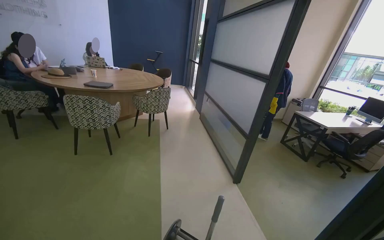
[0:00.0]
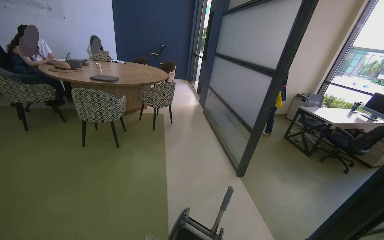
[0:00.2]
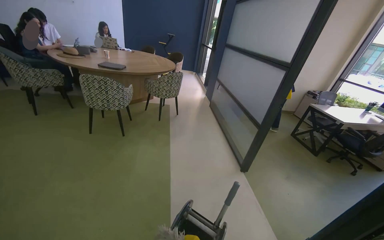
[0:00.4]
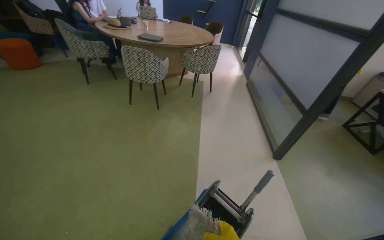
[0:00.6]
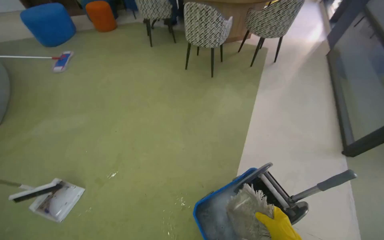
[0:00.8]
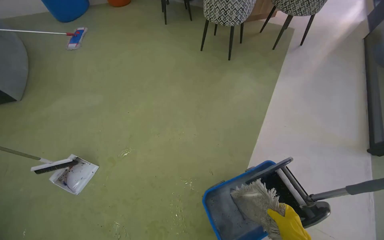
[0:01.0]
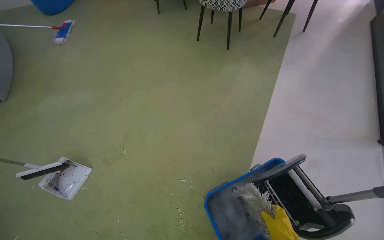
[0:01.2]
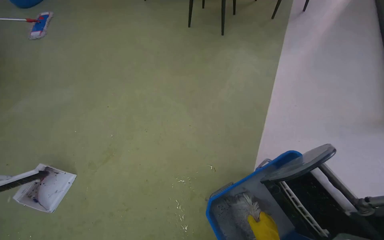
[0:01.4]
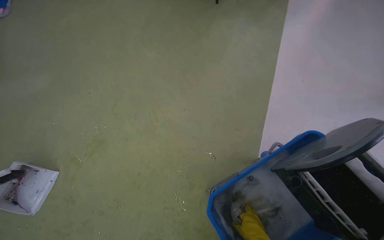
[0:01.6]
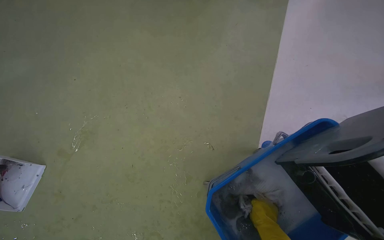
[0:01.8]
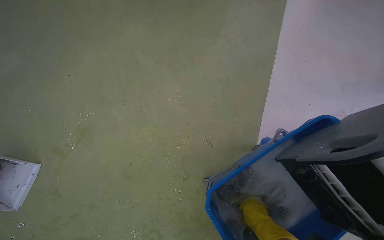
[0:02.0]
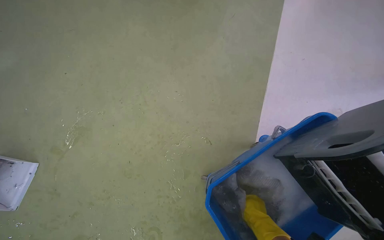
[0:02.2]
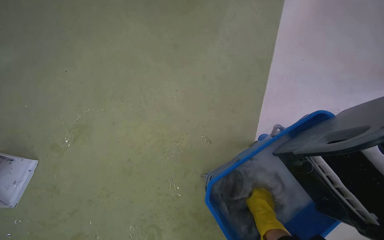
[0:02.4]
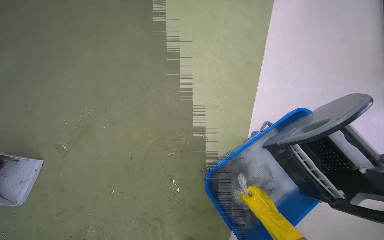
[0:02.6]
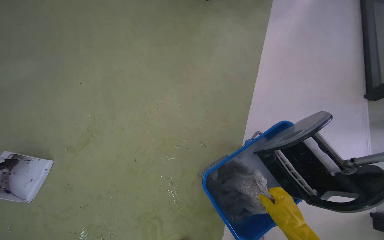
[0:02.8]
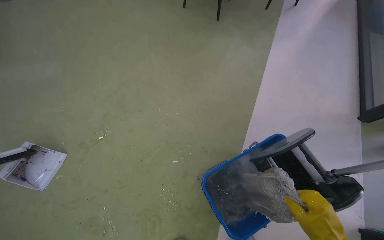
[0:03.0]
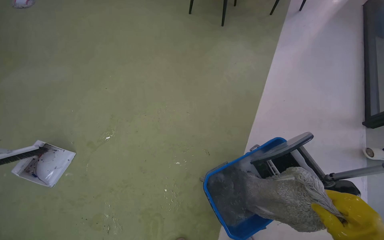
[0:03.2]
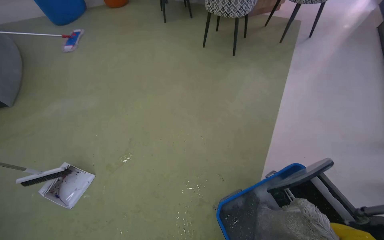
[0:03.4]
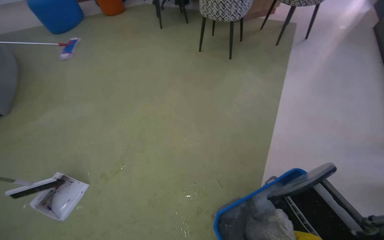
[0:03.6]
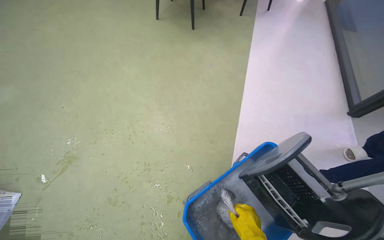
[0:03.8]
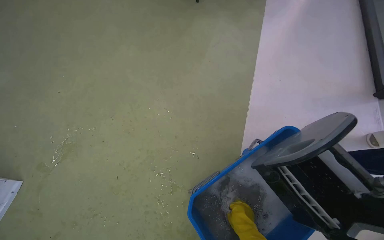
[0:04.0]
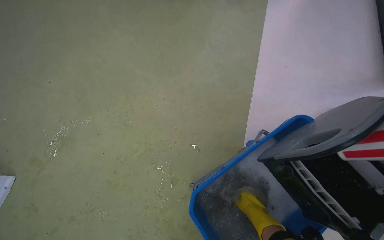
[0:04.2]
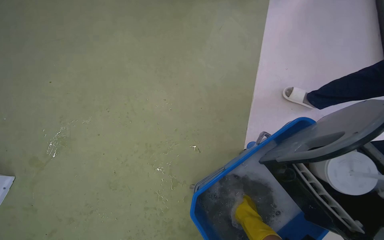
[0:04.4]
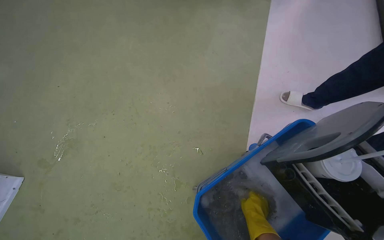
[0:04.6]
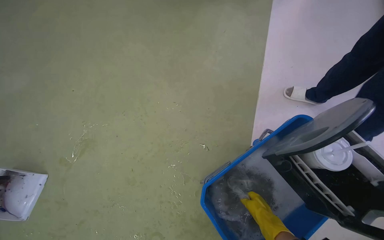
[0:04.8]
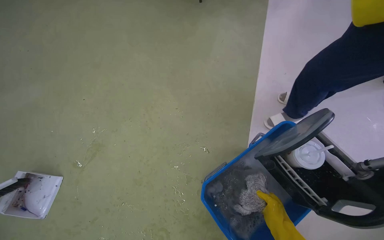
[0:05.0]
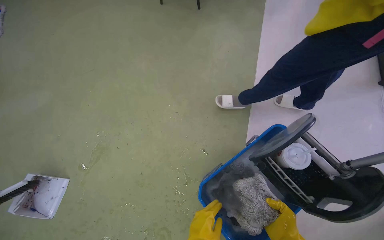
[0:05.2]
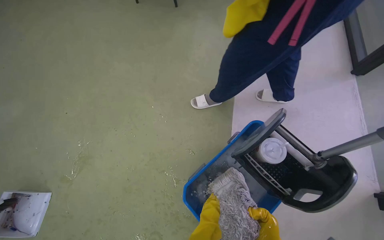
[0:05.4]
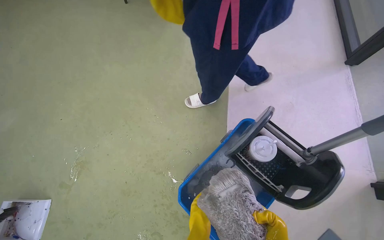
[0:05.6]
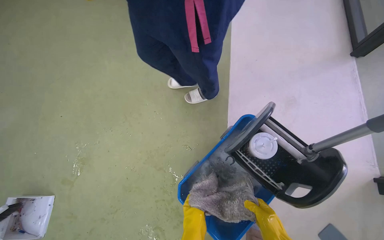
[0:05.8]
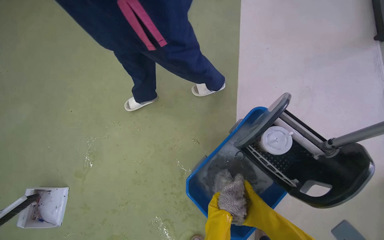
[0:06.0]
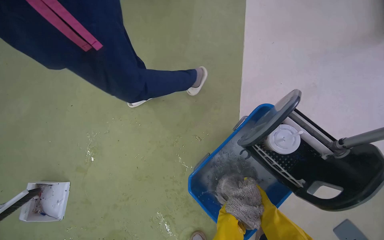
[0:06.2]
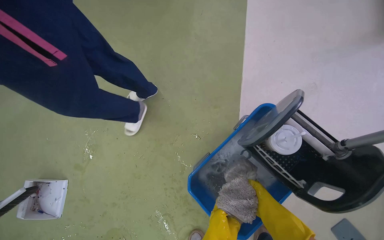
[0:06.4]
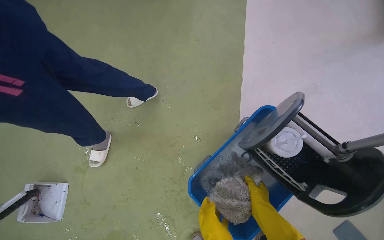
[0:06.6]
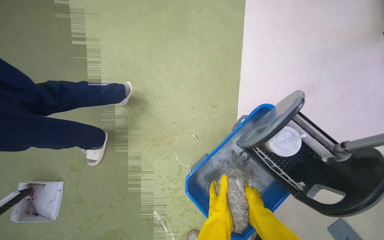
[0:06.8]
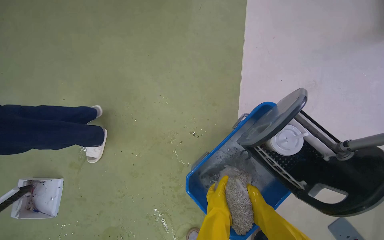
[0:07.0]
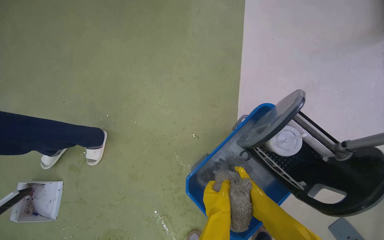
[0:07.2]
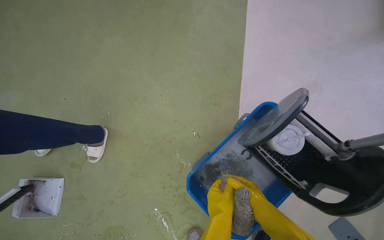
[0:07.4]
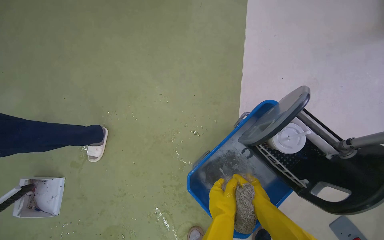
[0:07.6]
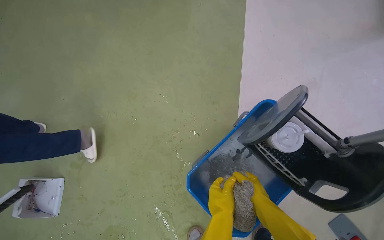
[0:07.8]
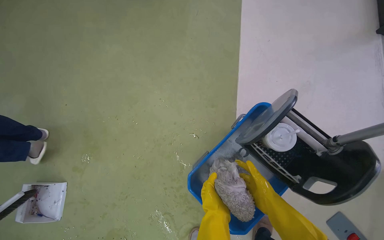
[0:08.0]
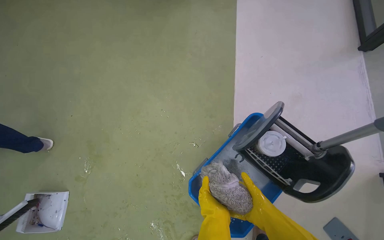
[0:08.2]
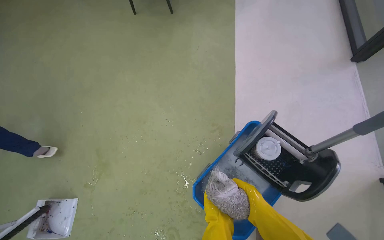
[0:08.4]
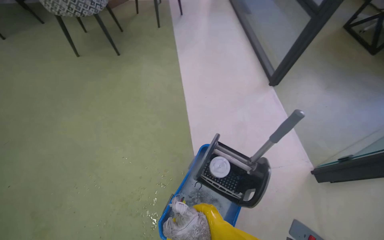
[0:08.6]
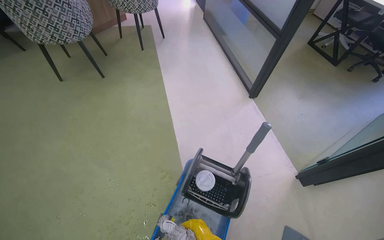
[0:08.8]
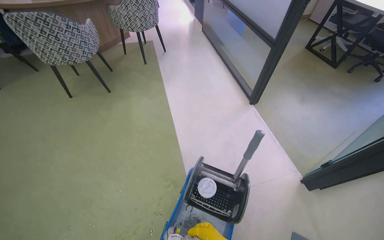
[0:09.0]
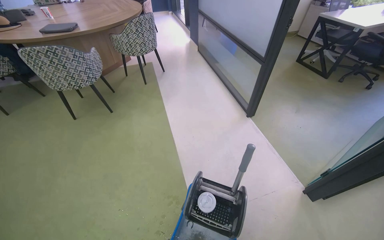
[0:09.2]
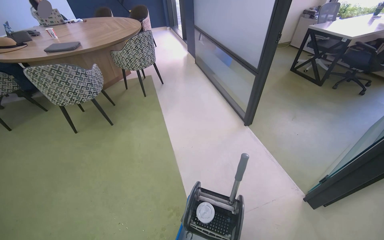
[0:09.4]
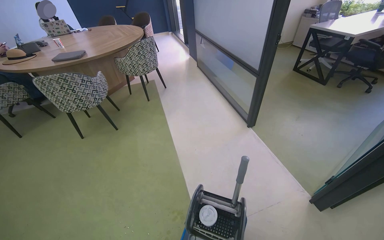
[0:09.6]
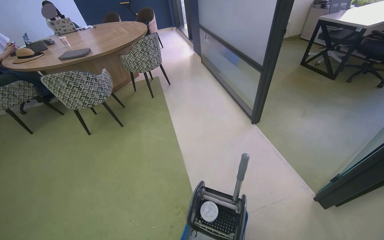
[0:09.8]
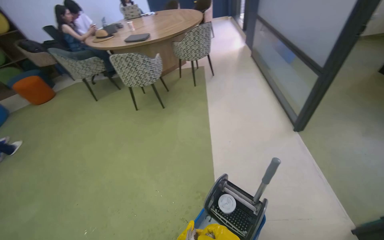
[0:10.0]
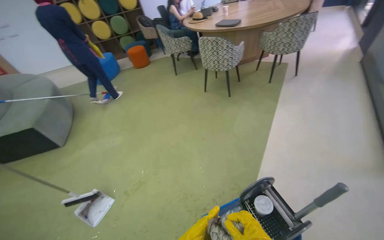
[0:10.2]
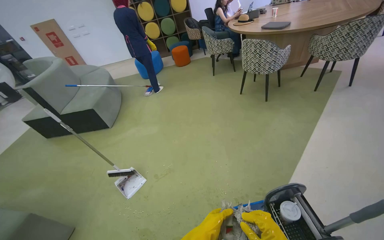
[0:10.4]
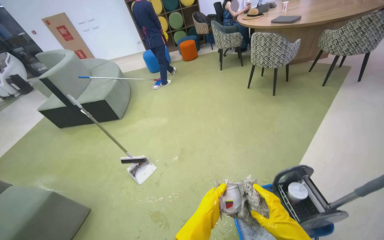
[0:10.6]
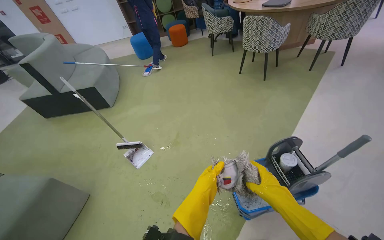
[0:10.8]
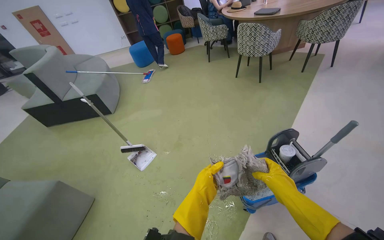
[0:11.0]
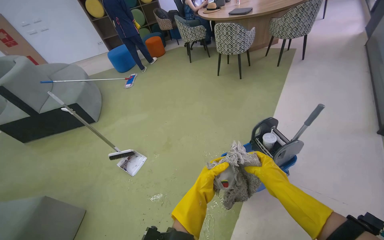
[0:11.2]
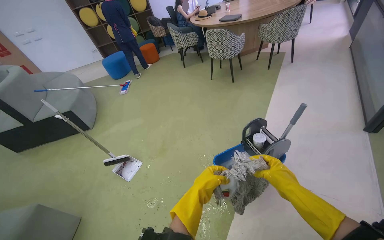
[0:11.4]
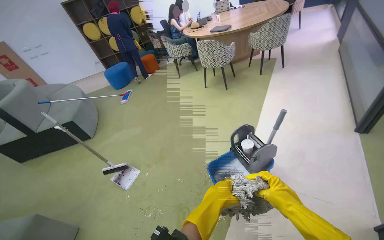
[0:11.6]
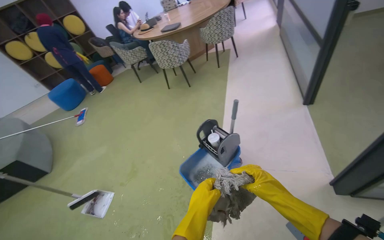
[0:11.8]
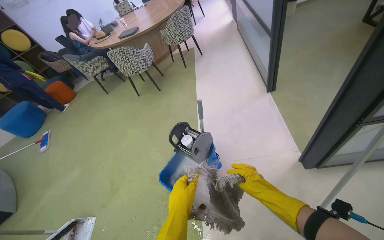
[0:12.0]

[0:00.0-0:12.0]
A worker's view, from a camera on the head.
Job: mopping floor.
The whole recording: Mopping floor. The worker continues mopping the floor in the office.
0:00.0 to 0:01.6: The camera travels about 60 cm. The wearer looks approximately 35 degrees further to the left. The camera pitches downward, by some 40 degrees.
0:07.6 to 0:09.0: The wearer looks roughly 25 degrees further to the right. The wearer looks approximately 25 degrees further upward.
0:09.0 to 0:10.4: The wearer looks approximately 60 degrees further to the left.
0:10.4 to 0:12.0: The camera travels approximately 50 cm. The wearer looks roughly 45 degrees further to the right.

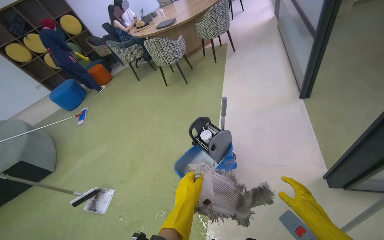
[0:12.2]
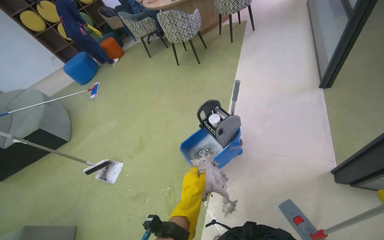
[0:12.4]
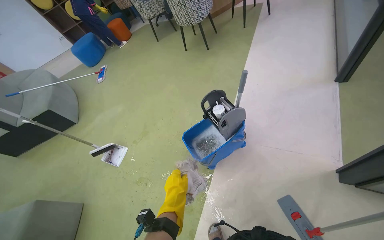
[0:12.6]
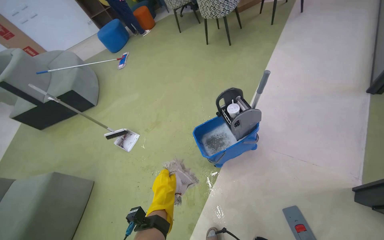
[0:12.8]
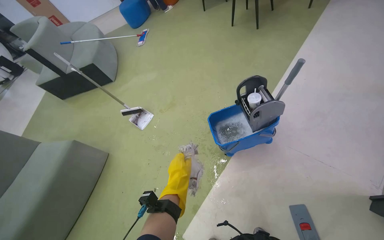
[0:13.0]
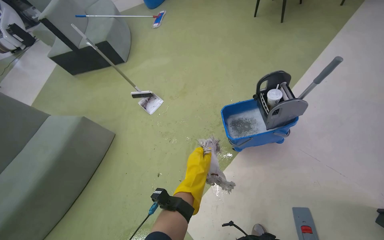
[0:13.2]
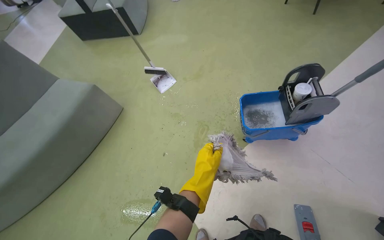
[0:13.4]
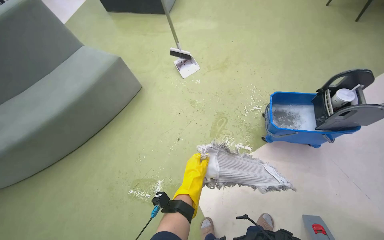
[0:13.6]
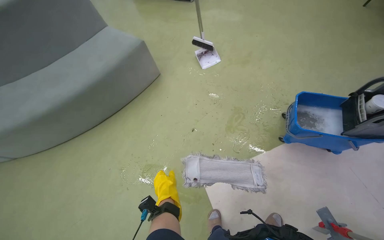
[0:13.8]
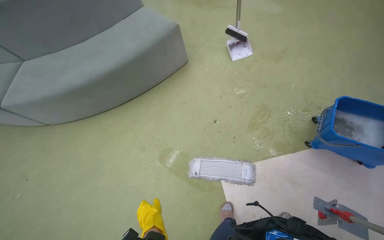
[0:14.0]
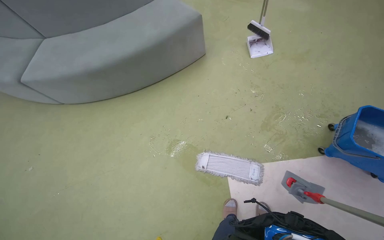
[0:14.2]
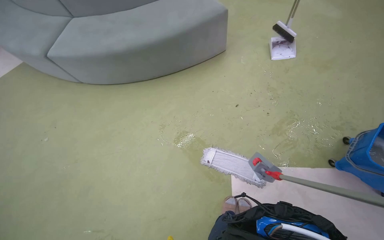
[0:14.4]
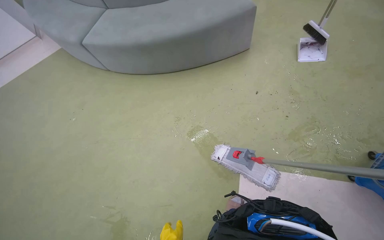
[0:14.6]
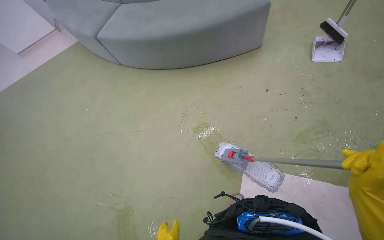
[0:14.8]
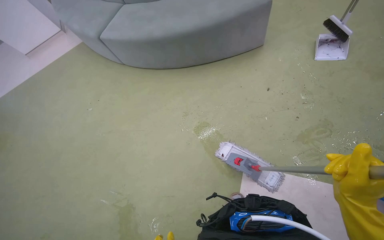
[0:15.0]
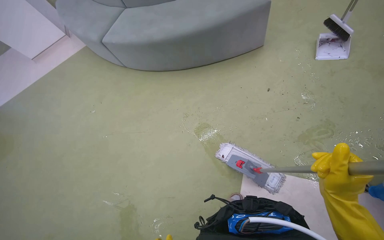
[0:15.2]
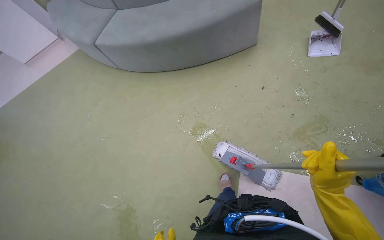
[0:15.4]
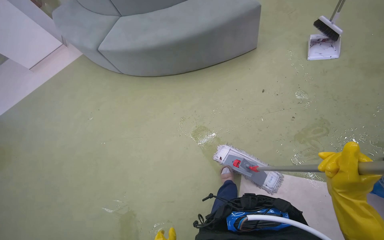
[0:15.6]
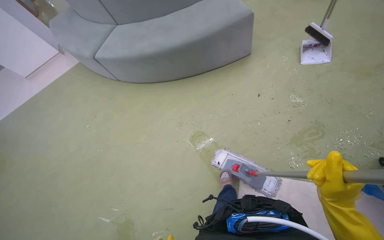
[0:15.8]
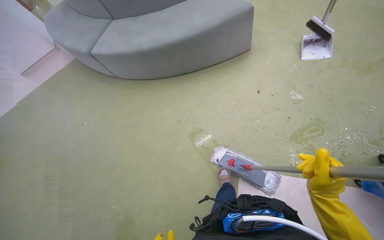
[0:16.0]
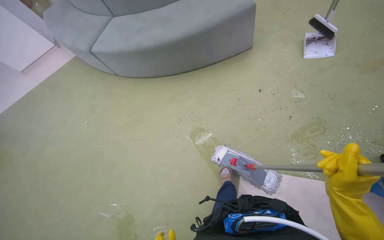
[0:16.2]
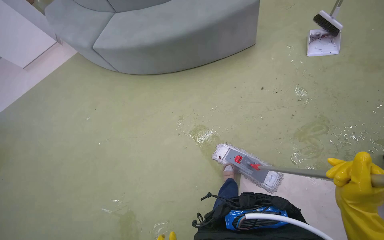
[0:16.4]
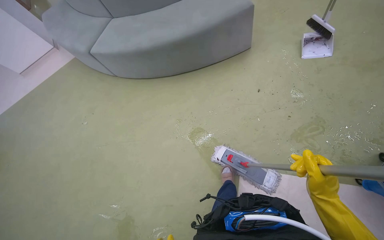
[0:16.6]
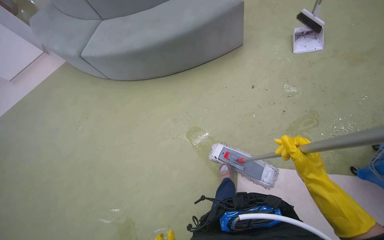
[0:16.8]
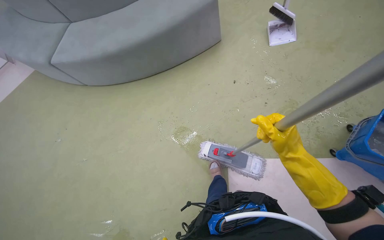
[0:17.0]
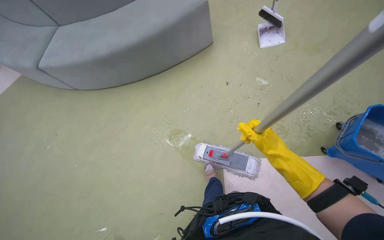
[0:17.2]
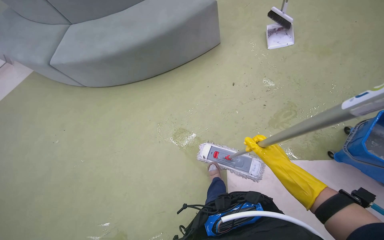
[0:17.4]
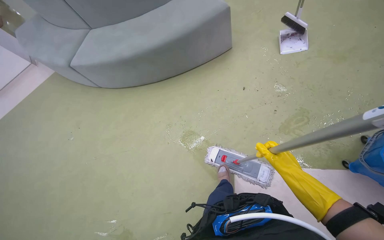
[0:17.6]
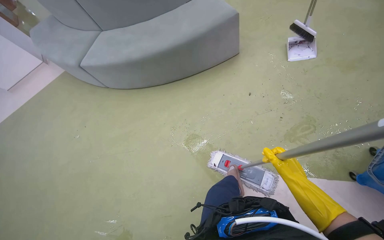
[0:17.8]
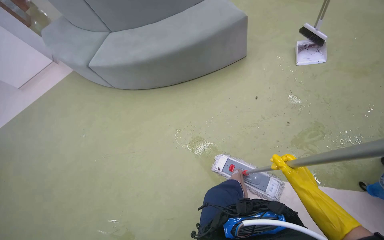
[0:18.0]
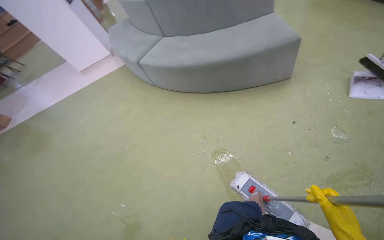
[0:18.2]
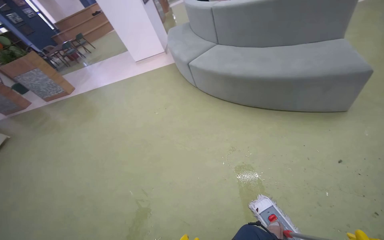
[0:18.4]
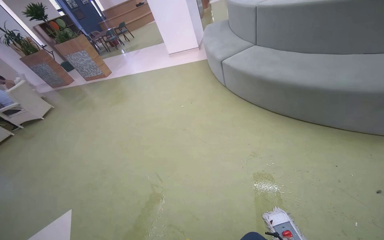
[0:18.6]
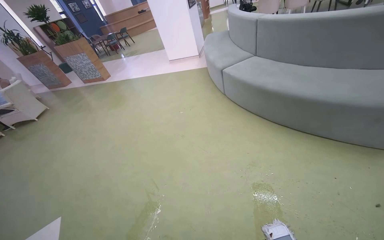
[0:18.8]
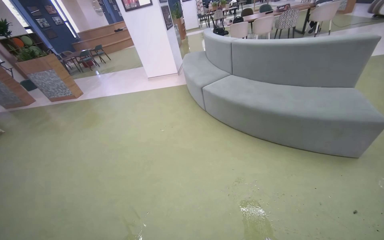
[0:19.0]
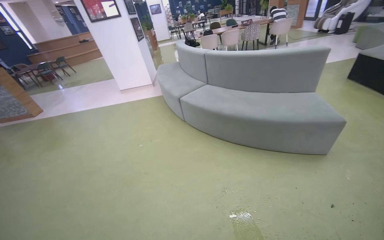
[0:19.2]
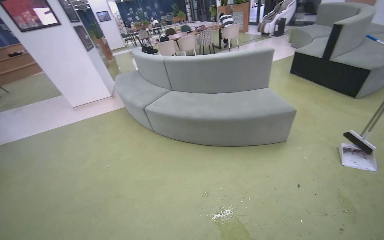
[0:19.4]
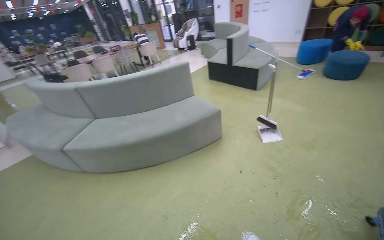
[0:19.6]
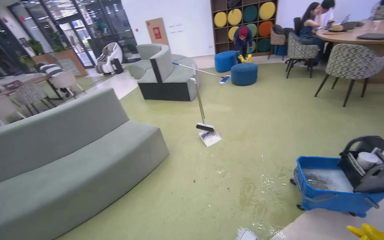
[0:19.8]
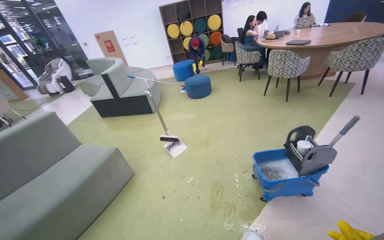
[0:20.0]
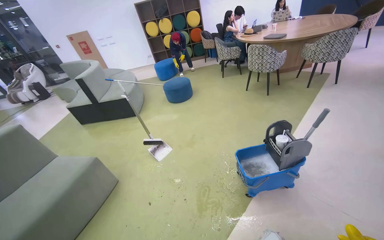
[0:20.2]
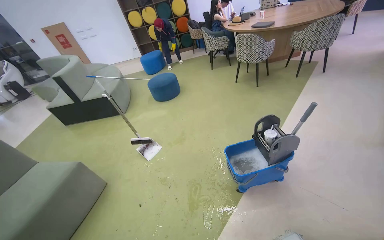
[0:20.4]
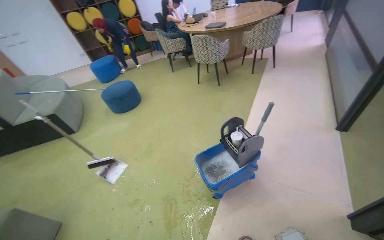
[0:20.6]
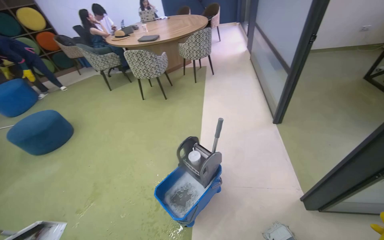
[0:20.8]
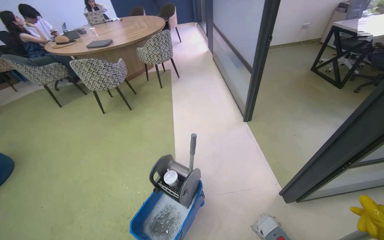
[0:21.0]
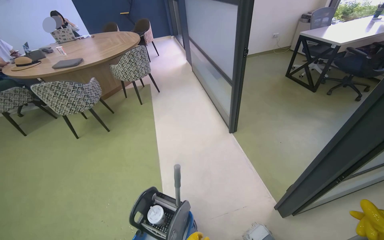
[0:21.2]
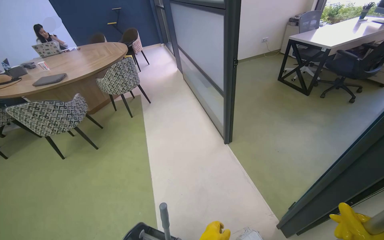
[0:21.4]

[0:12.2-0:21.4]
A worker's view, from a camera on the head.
Job: mopping floor.
The whole recording: Mopping floor. The worker continues mopping the floor in the office.
0:12.2 to 0:13.8: The head travels some 50 cm. The head rotates about 55 degrees to the left. The wearer looks roughly 30 degrees further downward.
0:13.8 to 0:15.2: The head turns to the left by approximately 35 degrees.
0:16.8 to 0:18.4: The head rotates some 35 degrees to the left.
0:18.4 to 0:19.8: The wearer looks approximately 65 degrees further to the right. The camera pitches upward, by approximately 20 degrees.
0:19.8 to 0:21.4: The camera travels some 1 m. The head rotates approximately 80 degrees to the right.